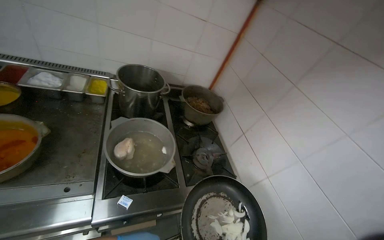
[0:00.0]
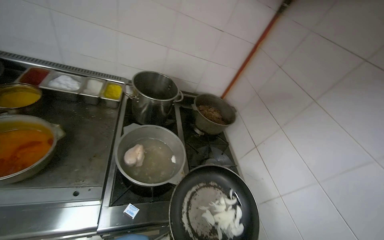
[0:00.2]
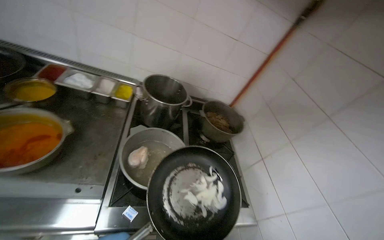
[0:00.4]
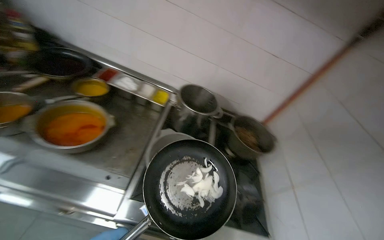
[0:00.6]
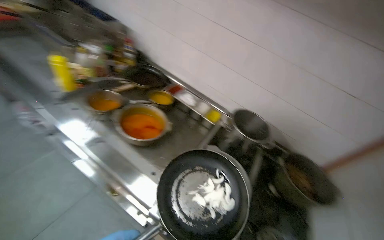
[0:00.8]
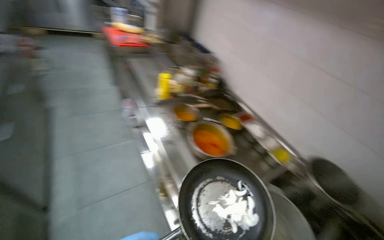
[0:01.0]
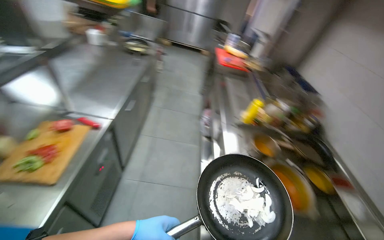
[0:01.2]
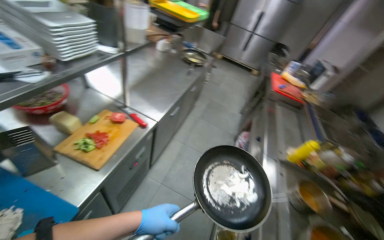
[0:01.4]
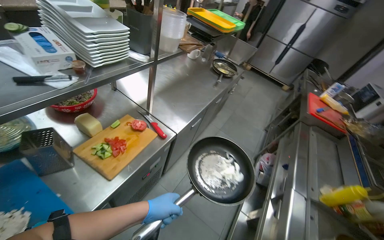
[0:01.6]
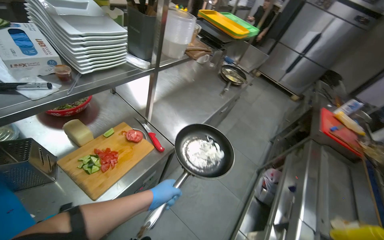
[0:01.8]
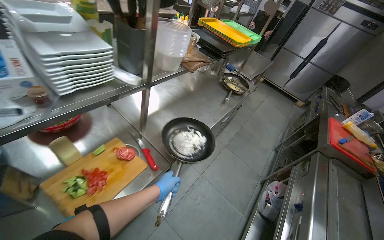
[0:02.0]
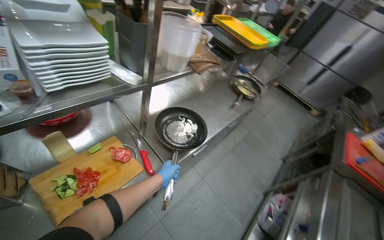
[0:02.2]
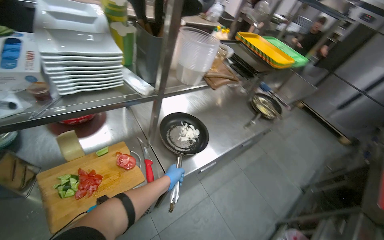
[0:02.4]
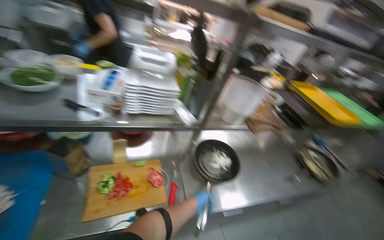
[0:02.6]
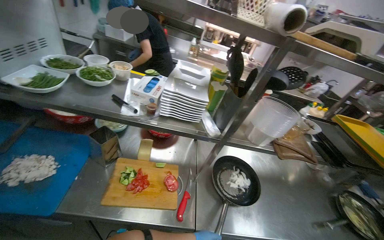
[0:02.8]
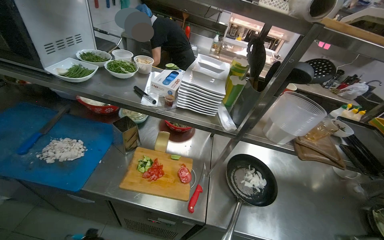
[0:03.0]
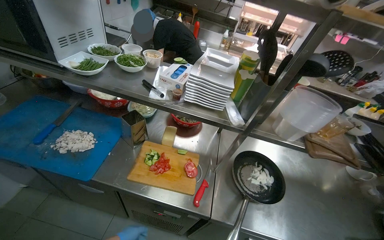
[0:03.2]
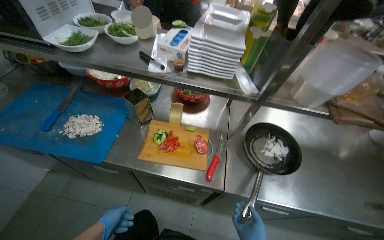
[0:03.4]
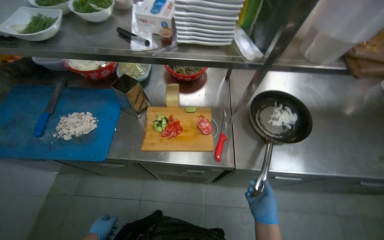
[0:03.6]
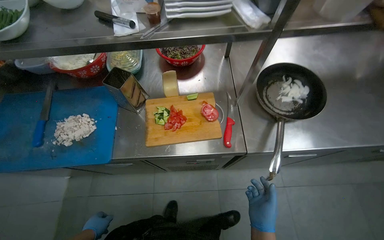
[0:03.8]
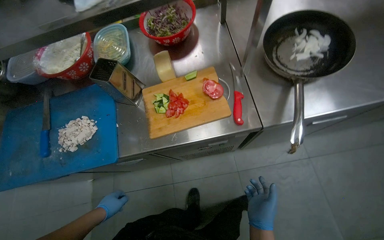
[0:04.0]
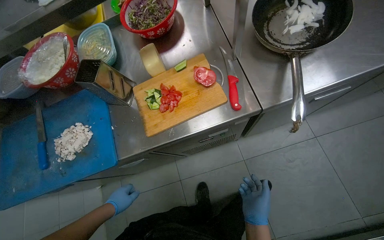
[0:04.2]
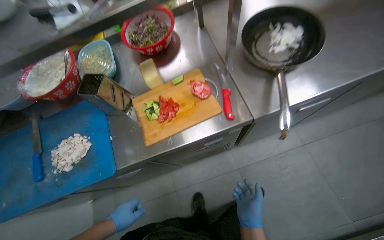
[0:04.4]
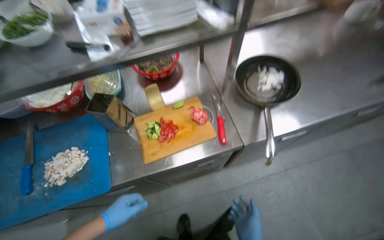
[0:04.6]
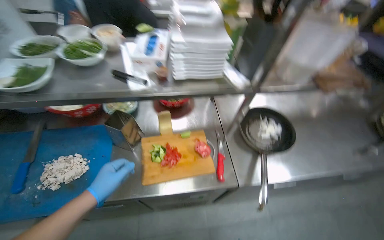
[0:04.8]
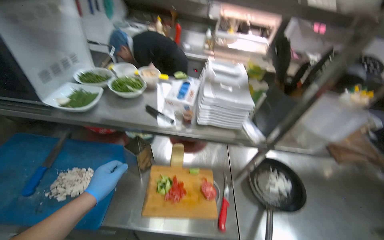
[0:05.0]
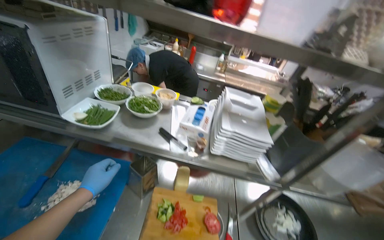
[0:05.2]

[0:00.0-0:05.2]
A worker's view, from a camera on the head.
Job: preparing food.
The whole recording: Adding components to dish and managing meal. The worker takes a dish, adds components into it, and manages the meal.
0:00.0 to 0:01.8: The camera is carried about 60 cm. The head turns to the left by about 140 degrees. The view tilts roughly 35 degrees upward.
0:01.8 to 0:03.4: The head turns to the left by about 60 degrees. The view tilts about 10 degrees upward.
0:03.4 to 0:05.2: The wearer looks some 20 degrees further upward.

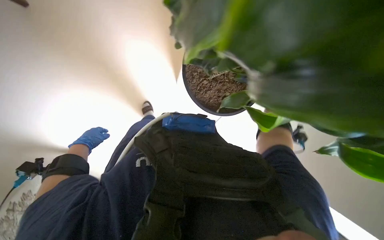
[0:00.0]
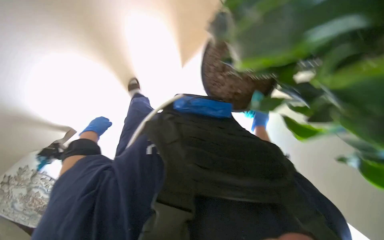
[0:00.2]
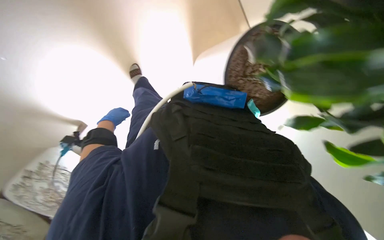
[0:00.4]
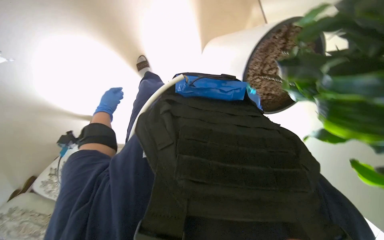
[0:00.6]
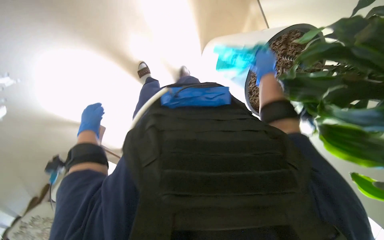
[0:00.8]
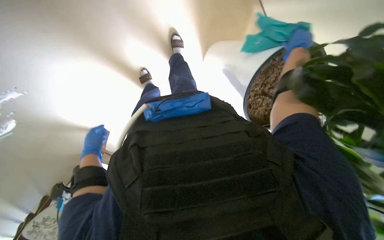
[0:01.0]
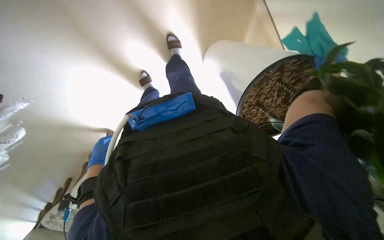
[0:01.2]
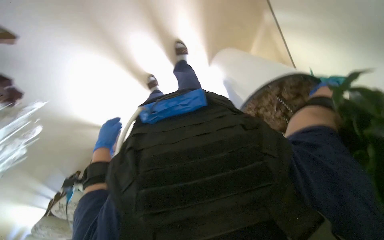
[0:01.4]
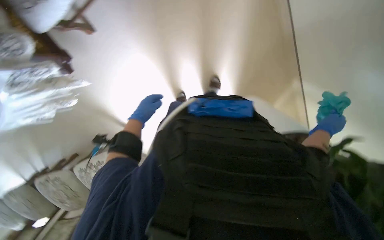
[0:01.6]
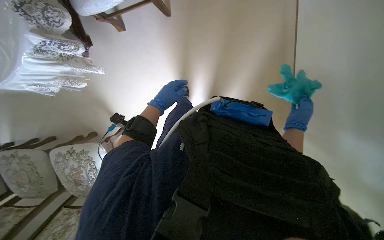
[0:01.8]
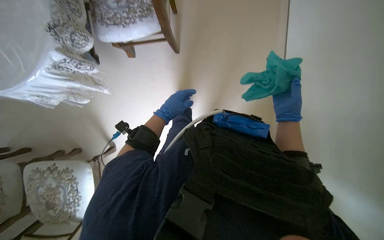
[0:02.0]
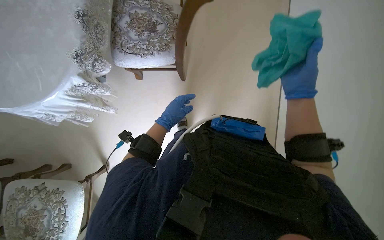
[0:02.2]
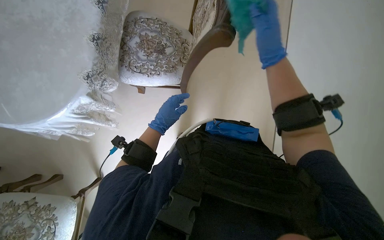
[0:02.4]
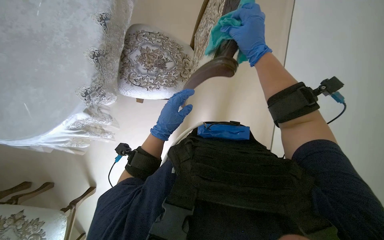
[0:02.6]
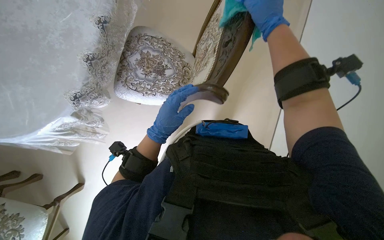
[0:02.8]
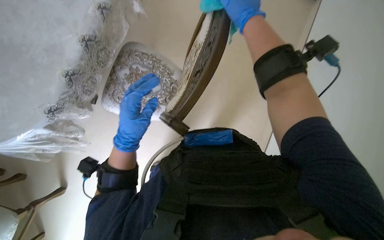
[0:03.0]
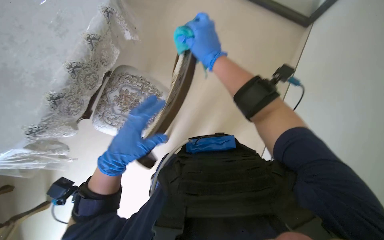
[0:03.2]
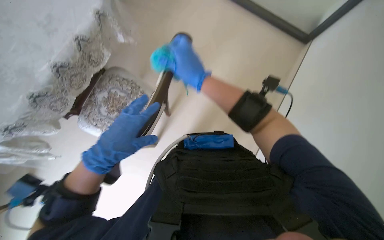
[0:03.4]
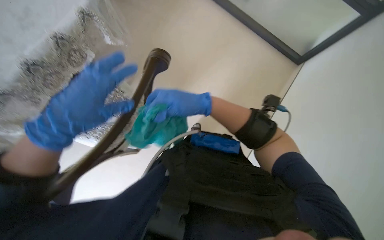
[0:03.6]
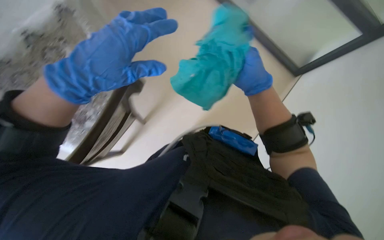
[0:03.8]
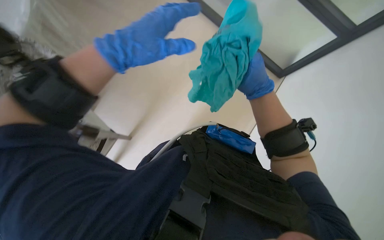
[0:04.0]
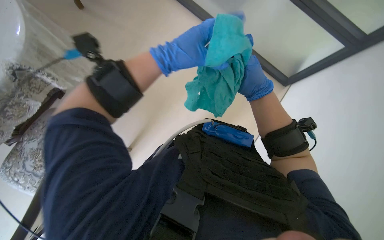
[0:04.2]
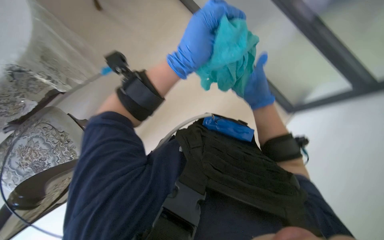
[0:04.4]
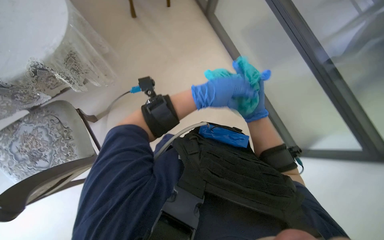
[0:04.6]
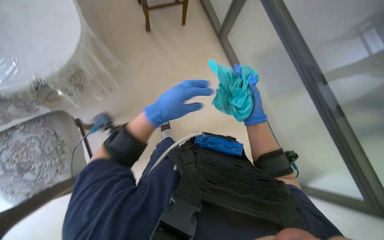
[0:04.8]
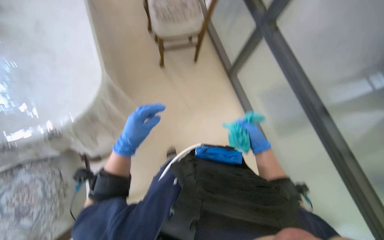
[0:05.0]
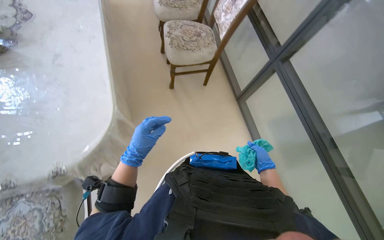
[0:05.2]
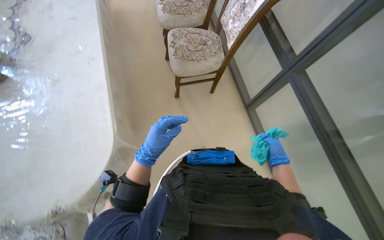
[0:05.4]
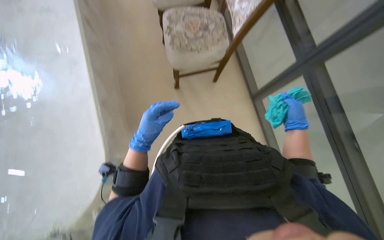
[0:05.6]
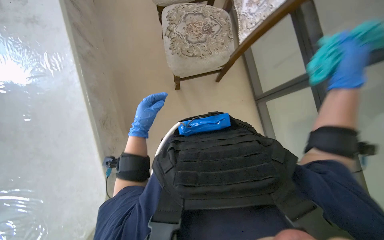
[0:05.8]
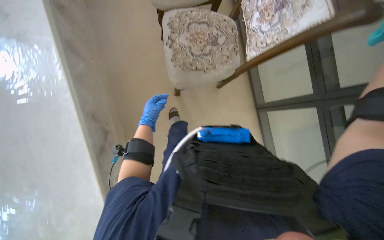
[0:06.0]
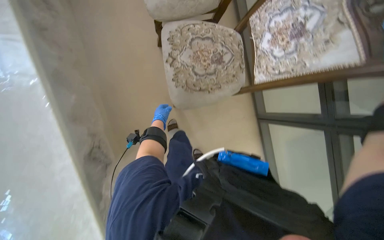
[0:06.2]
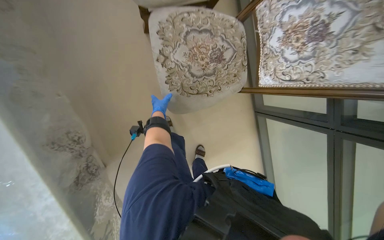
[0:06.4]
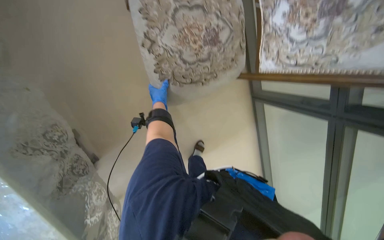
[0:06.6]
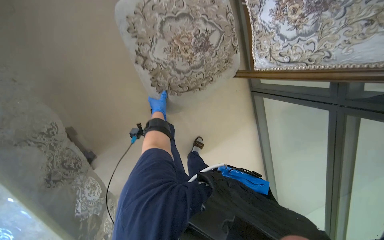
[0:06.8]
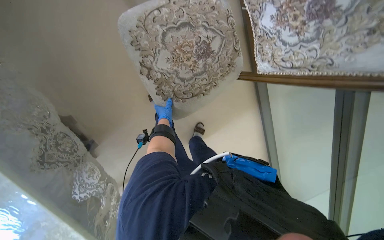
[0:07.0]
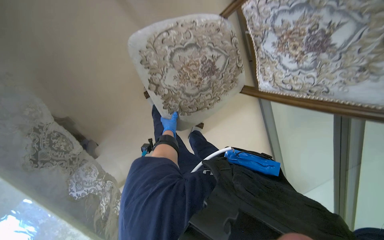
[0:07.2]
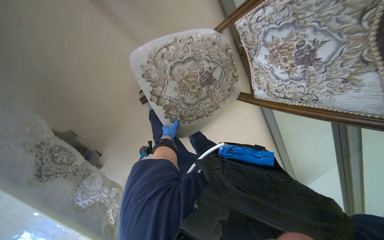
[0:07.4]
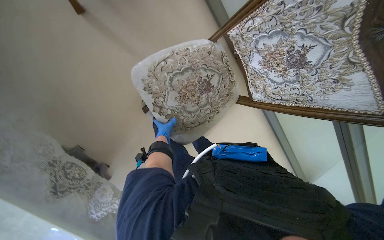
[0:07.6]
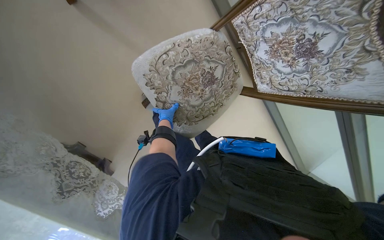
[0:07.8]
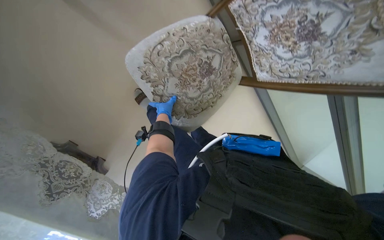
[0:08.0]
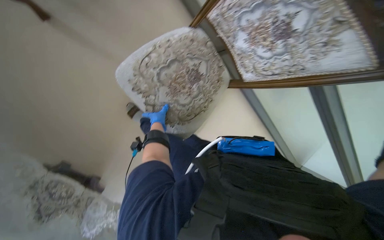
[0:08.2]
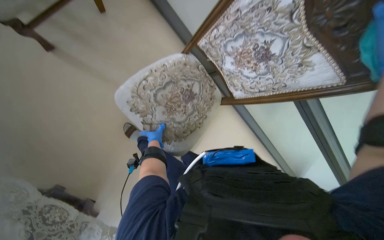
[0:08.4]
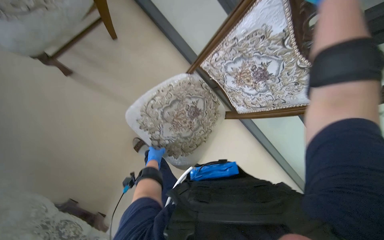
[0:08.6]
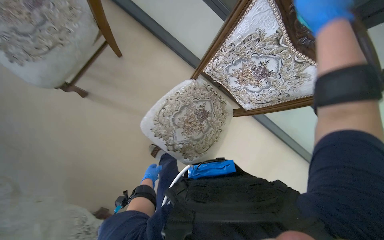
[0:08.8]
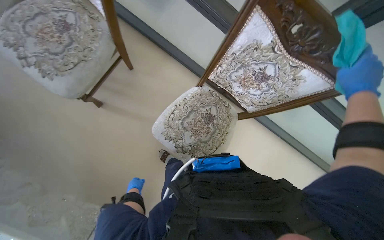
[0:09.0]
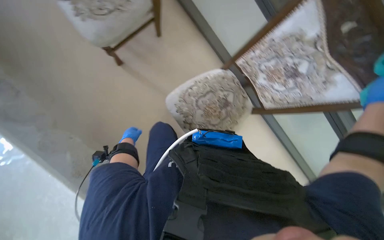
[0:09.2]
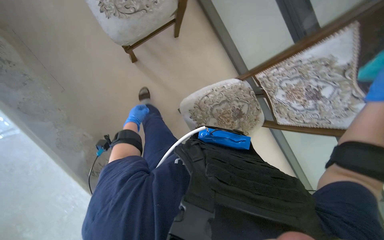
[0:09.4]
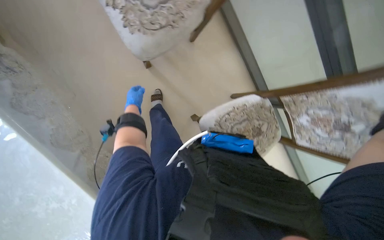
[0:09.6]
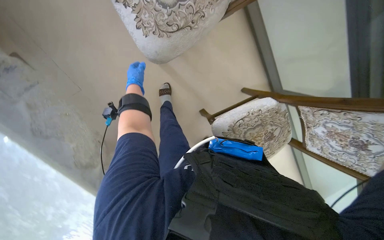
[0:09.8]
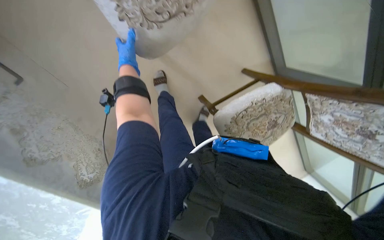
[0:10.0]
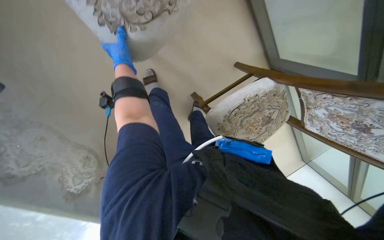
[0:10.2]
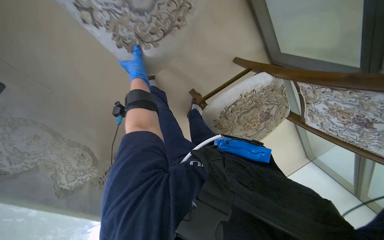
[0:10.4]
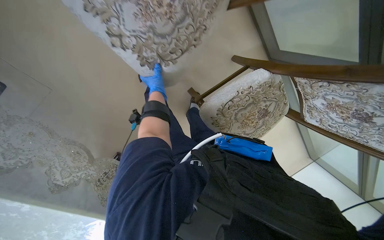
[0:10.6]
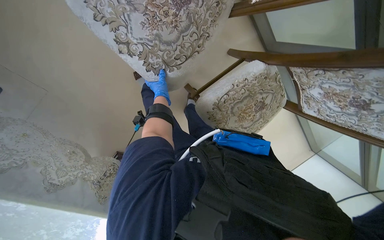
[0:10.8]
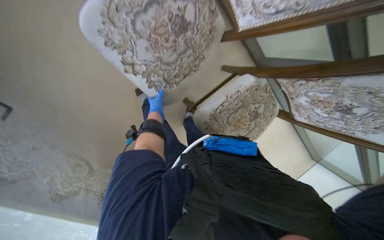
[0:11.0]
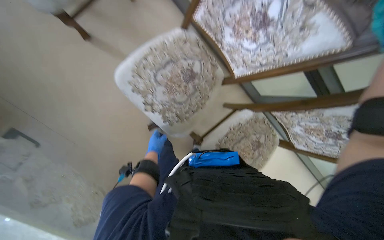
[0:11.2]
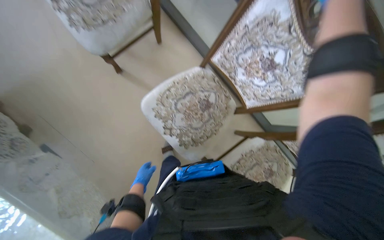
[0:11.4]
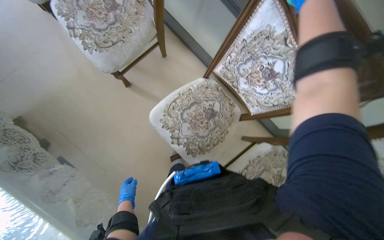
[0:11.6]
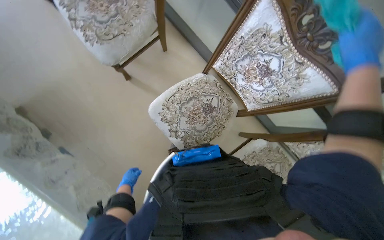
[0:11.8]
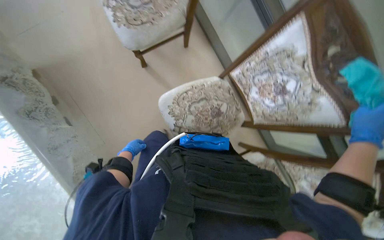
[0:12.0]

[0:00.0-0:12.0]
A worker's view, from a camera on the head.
Job: wiping surfaces.
The whole recording: Wiping furniture and surfaces. The worker wipes various surfaces including plants, chairs, tables, cabinets, and a wall with a cloth.
0:00.0 to 0:01.6: The left hand travels to the right and up the picture by roughly 20 cm.
0:01.6 to 0:03.0: The view tilts approximately 30 degrees upward. The right hand is displaced up the picture and to the left by roughly 60 cm. The left hand moves nearer to the camera, roughly 20 cm.
0:03.0 to 0:04.4: The view tilts about 15 degrees upward. The left hand goes some 40 cm to the right and up the picture.
0:04.4 to 0:06.0: The camera pitches upward, by approximately 25 degrees.
0:06.0 to 0:07.6: The camera travels some 60 cm. The view tilts approximately 20 degrees downward.
0:07.6 to 0:09.0: The view tips upward by roughly 10 degrees. The left hand goes about 35 cm nearer to the camera and to the left.
0:09.0 to 0:10.4: The head travels roughly 50 cm. The view tips downward by some 25 degrees.
0:10.4 to 0:12.0: The view tilts about 30 degrees upward. The left hand goes approximately 20 cm down the picture and to the left.

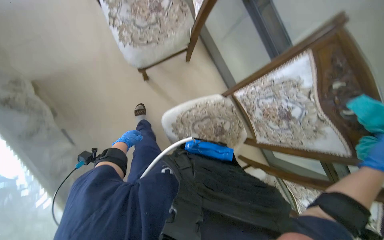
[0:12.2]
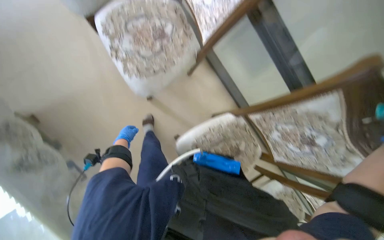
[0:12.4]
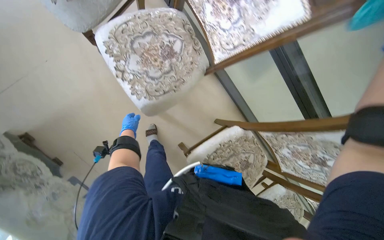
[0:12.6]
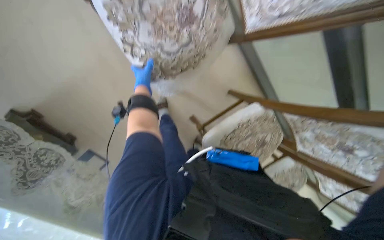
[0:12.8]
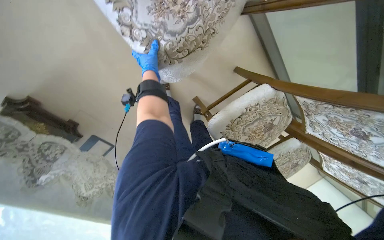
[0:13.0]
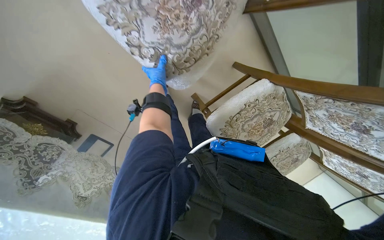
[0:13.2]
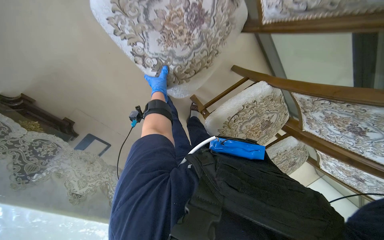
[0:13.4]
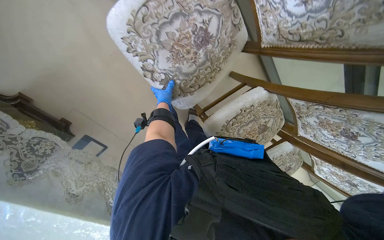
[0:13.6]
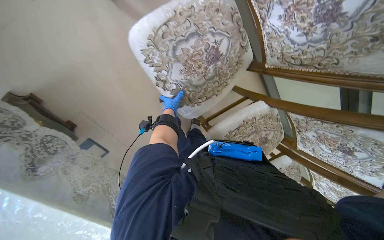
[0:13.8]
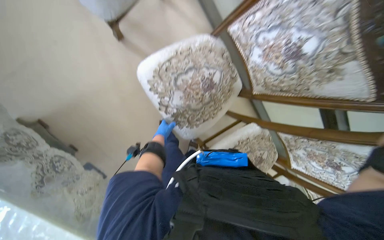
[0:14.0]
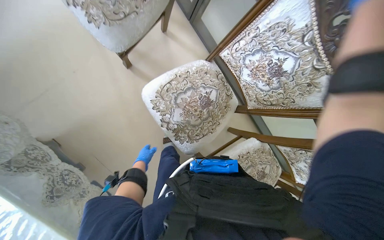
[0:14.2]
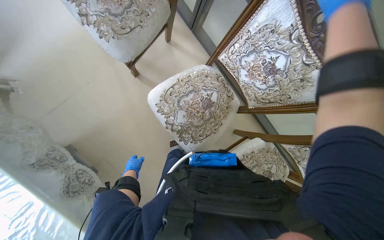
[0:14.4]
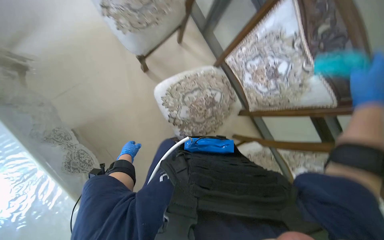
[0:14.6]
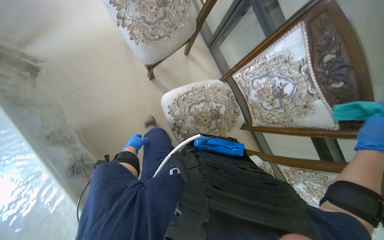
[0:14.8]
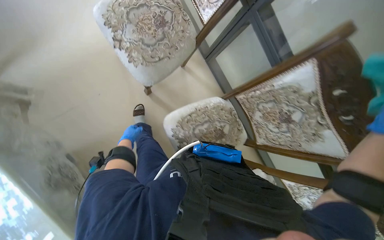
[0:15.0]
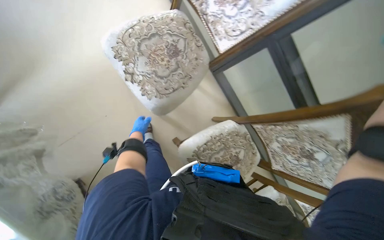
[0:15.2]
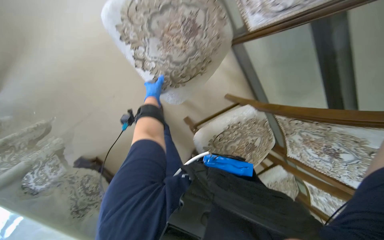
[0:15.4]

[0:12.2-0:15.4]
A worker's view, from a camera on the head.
Job: wiping surfaces.
The whole recording: Wiping furniture and surfaces. The worker wipes various surfaces including plants, chairs, tables, cabinets, and a wall with a cloth.
0:12.2 to 0:13.8: The camera is carried about 60 cm. The view tips downward by some 25 degrees.
0:13.8 to 0:15.4: The wearer moves about 50 cm.
